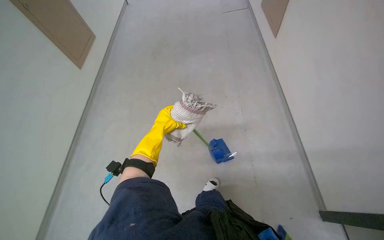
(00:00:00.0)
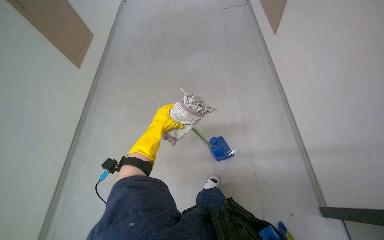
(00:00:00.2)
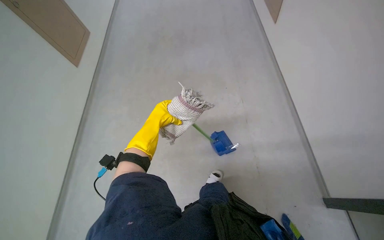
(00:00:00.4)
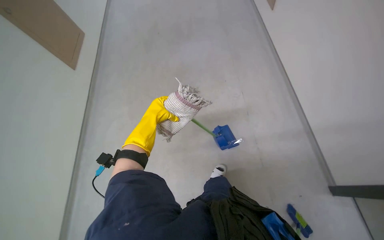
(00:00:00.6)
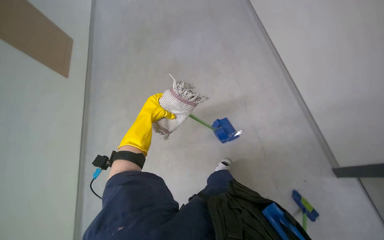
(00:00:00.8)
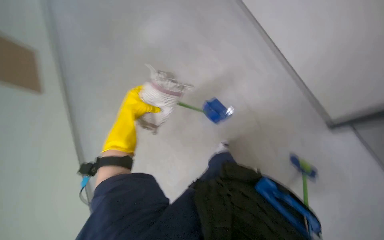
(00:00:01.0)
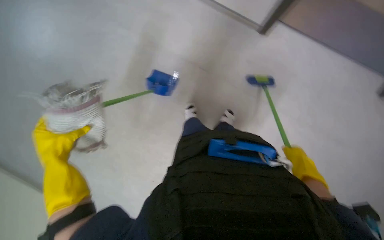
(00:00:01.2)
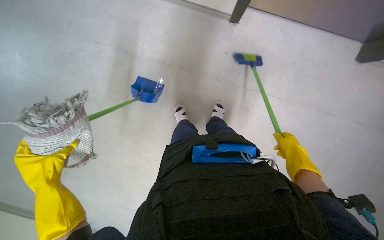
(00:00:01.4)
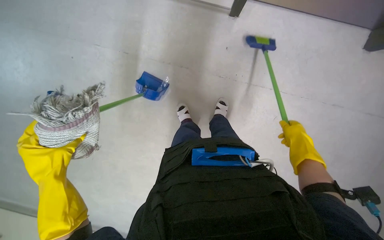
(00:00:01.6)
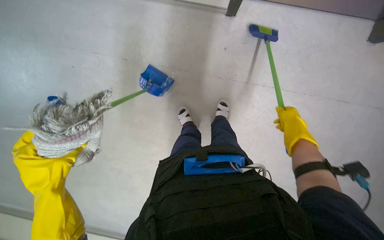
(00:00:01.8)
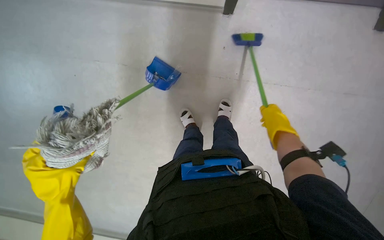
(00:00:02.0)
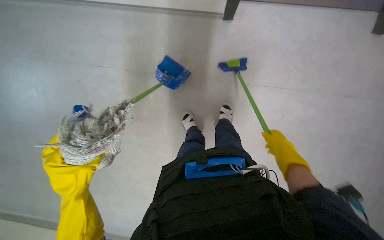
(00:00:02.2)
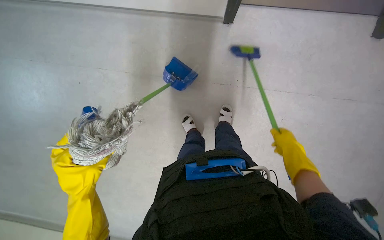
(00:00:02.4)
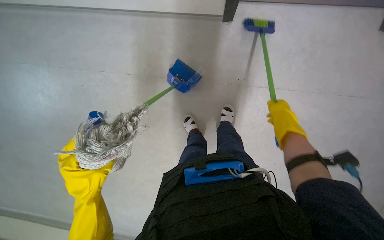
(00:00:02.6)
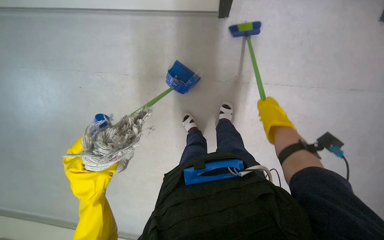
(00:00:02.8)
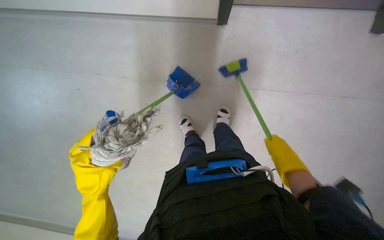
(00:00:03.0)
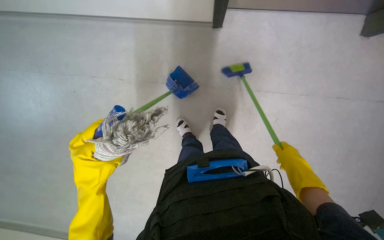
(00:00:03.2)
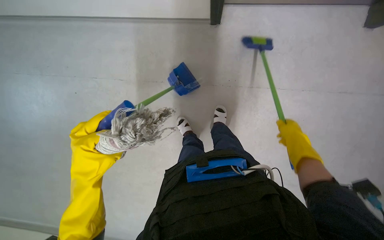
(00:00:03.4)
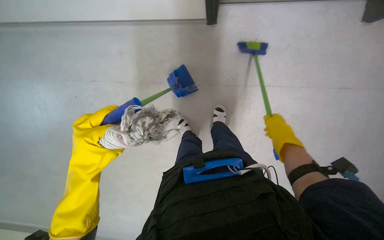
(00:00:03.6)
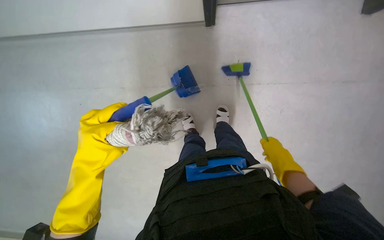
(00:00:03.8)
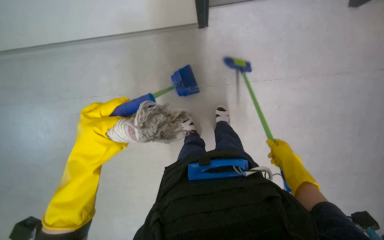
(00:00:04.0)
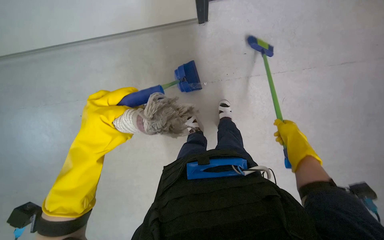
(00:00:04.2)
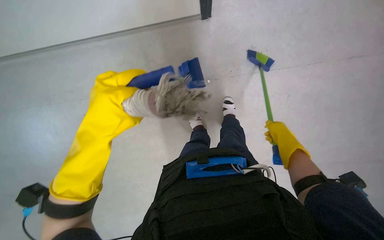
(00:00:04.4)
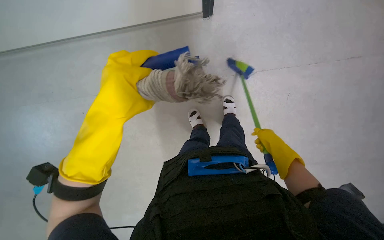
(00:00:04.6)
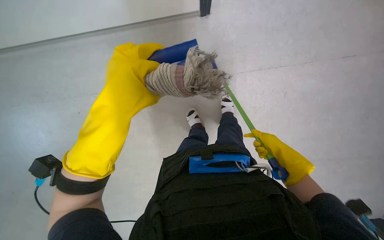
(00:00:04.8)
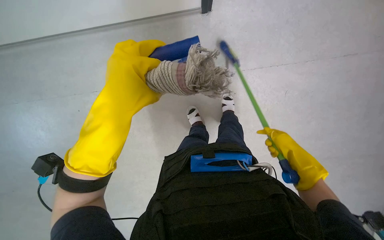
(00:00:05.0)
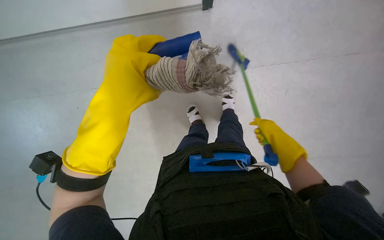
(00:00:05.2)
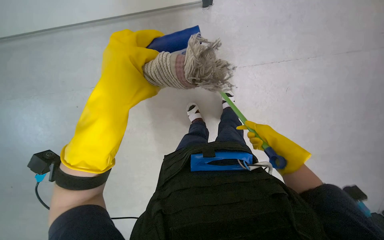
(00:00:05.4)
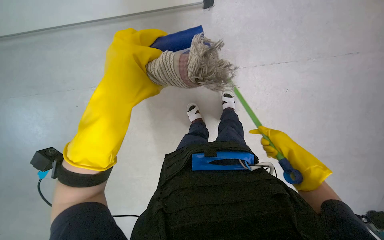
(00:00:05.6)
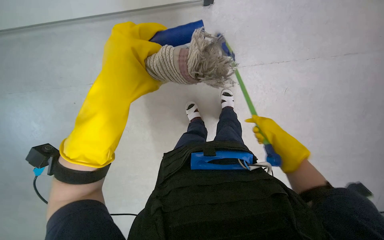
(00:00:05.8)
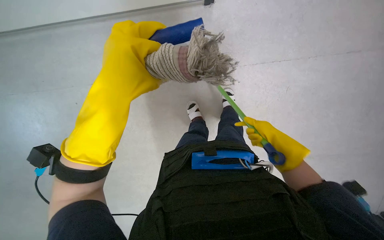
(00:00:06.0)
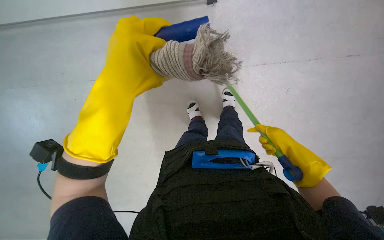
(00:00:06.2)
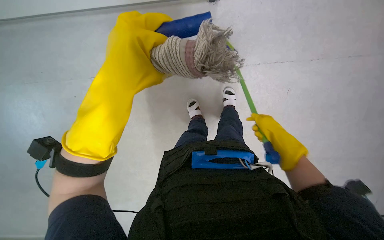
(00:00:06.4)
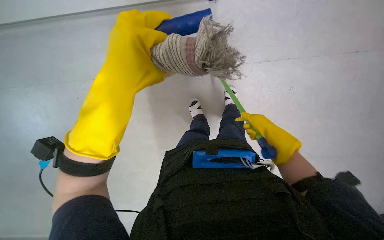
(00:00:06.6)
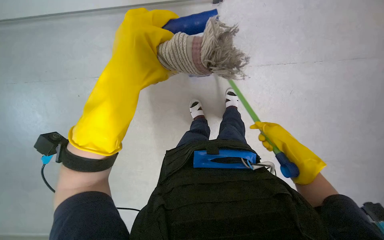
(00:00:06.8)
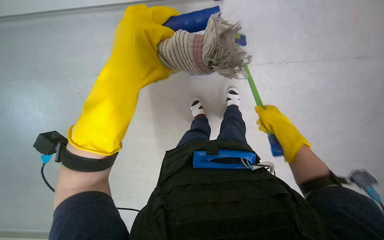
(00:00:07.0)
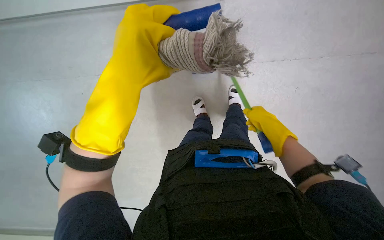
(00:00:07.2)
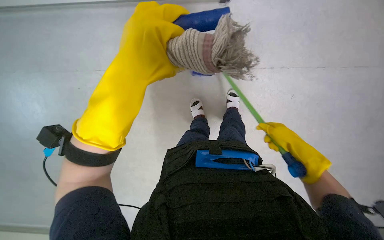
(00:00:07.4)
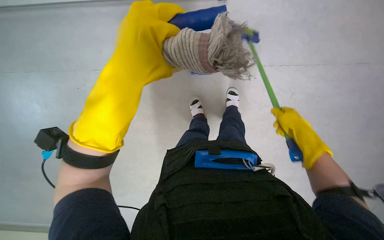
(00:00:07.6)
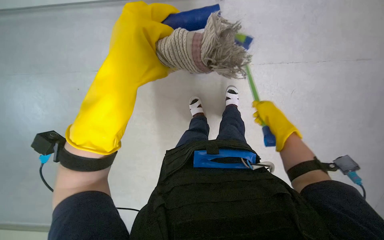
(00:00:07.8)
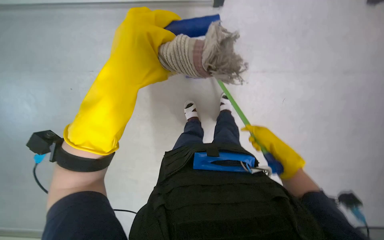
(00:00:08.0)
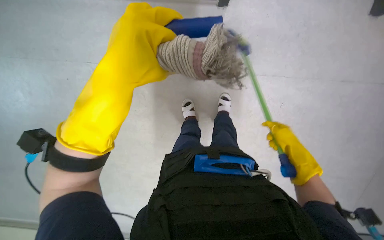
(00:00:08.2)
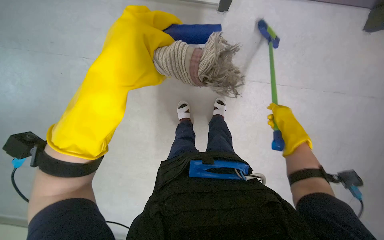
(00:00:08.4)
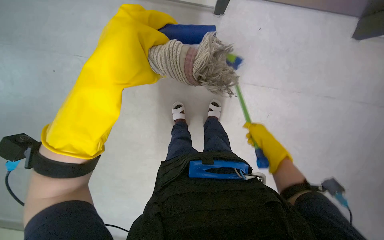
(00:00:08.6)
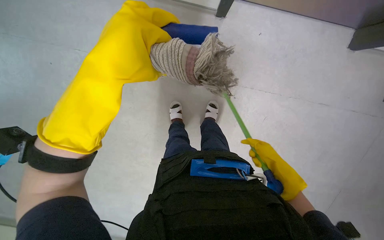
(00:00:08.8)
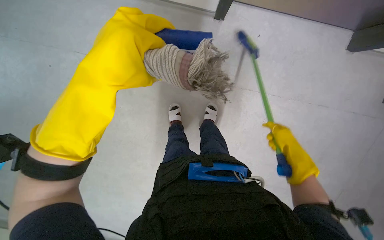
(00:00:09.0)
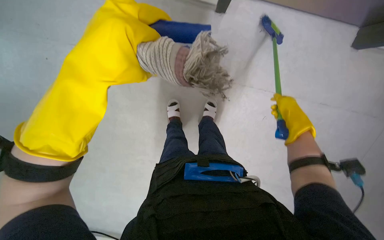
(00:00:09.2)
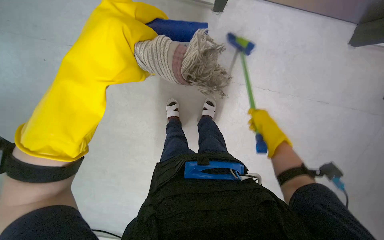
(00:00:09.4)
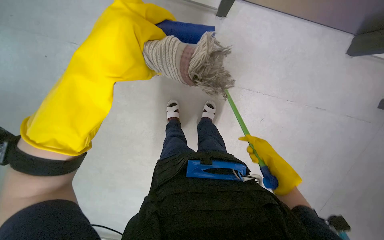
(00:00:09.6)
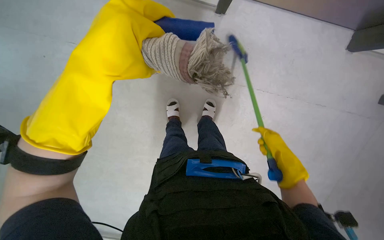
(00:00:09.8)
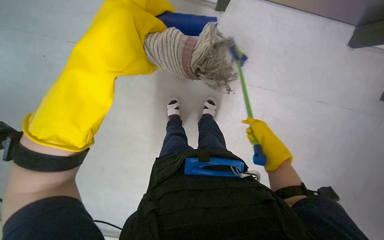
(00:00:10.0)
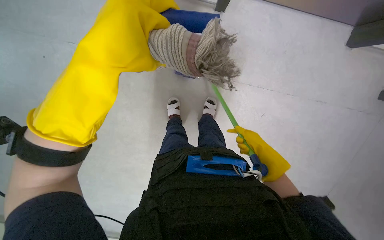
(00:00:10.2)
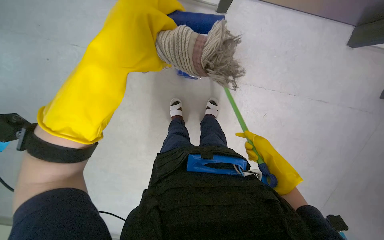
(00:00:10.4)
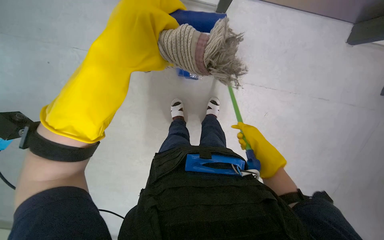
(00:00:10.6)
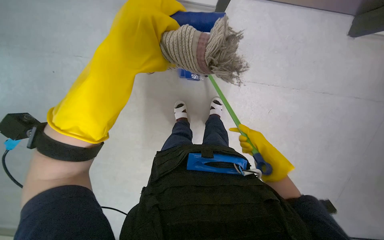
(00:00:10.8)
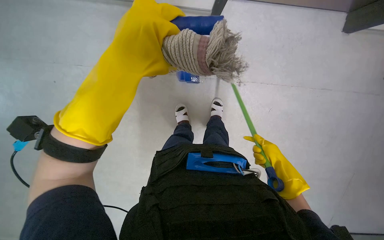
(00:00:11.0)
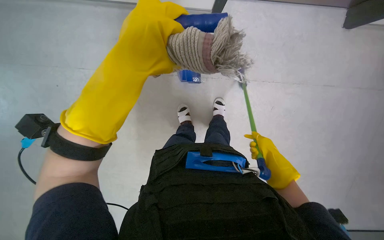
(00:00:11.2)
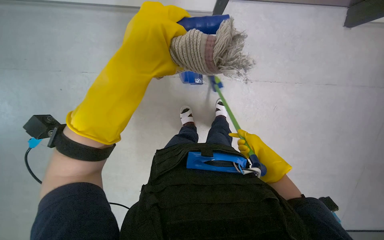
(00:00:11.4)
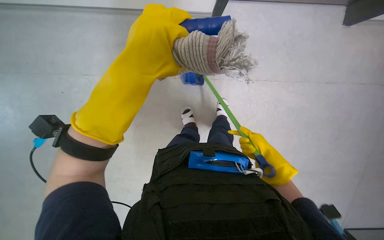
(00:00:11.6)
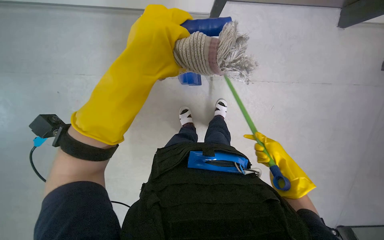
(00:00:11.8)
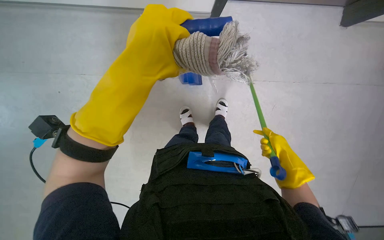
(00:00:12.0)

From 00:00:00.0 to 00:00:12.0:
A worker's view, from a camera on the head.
Job: sweeping floor.
The whole recording: Sweeping debris into dustpan. The worker sweeps debris from the floor into a dustpan using a small brush.
From 00:00:00.0 to 00:00:01.6: The view tips downward by about 25 degrees. The scene rotates counterclockwise by some 60 degrees.
From 00:00:01.6 to 00:00:03.0: The right hand is displaced to the left by roughly 10 cm. The left hand shifts roughly 10 cm to the right.
From 00:00:03.0 to 00:00:04.4: The hands stay close to where they were, moving slightly.
From 00:00:04.4 to 00:00:06.0: The right hand moves some 10 cm nearer to the camera and comes back.
From 00:00:06.0 to 00:00:07.6: The right hand heads nearer to the camera, covering approximately 10 cm.
From 00:00:07.6 to 00:00:09.0: The right hand heads to the right, covering approximately 10 cm.
From 00:00:09.0 to 00:00:10.4: The right hand travels nearer to the camera and back again, about 10 cm each way.
From 00:00:10.4 to 00:00:12.0: The right hand goes nearer to the camera and returns, roughly 10 cm each way.

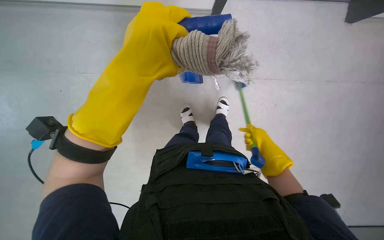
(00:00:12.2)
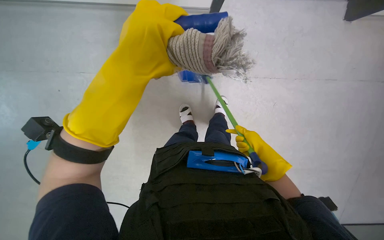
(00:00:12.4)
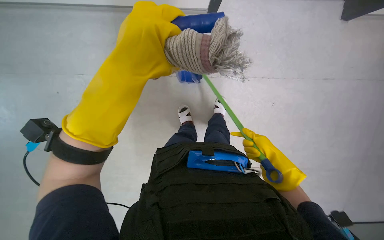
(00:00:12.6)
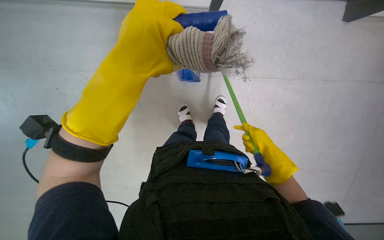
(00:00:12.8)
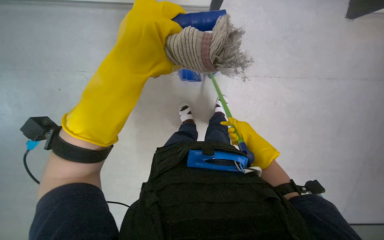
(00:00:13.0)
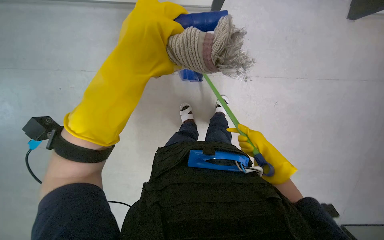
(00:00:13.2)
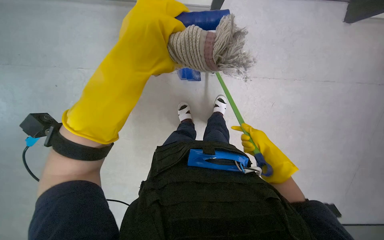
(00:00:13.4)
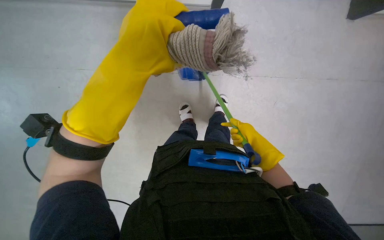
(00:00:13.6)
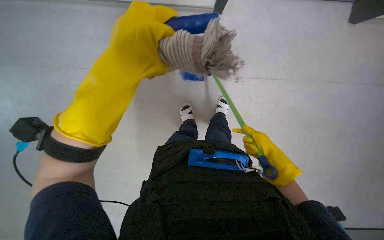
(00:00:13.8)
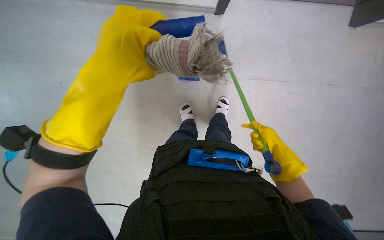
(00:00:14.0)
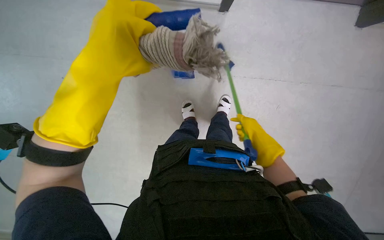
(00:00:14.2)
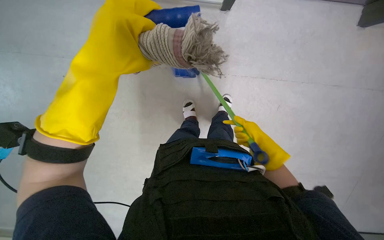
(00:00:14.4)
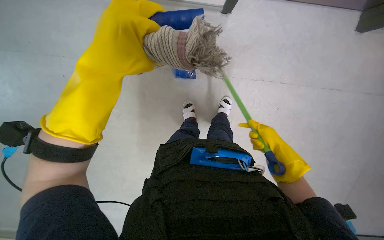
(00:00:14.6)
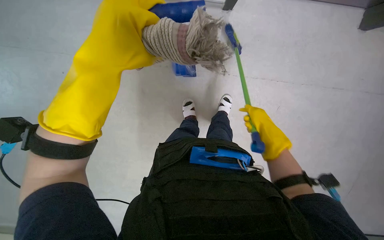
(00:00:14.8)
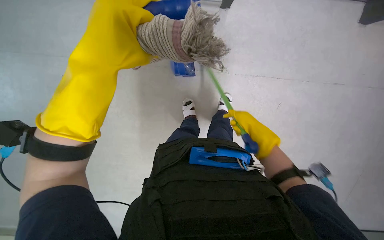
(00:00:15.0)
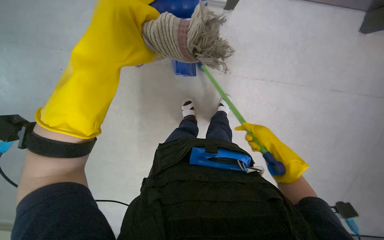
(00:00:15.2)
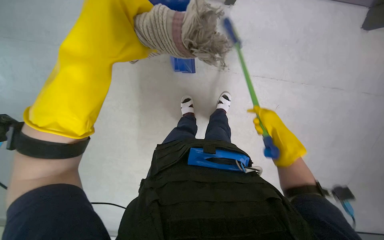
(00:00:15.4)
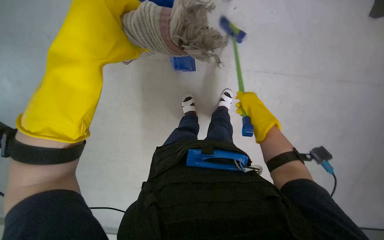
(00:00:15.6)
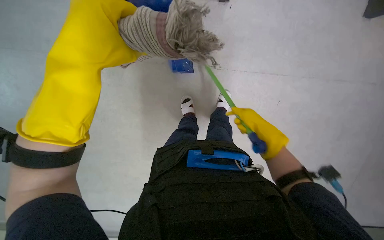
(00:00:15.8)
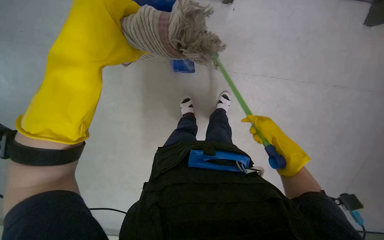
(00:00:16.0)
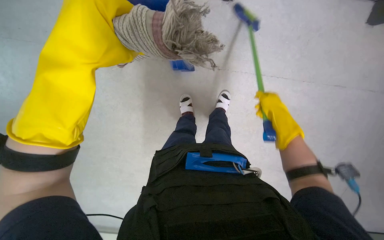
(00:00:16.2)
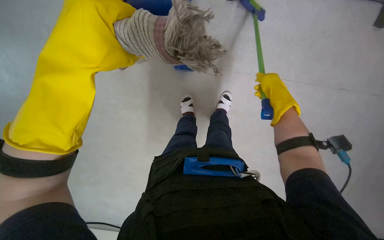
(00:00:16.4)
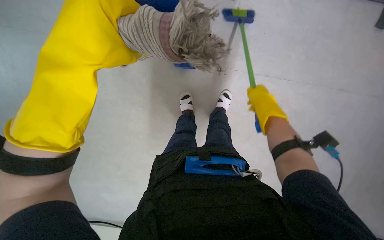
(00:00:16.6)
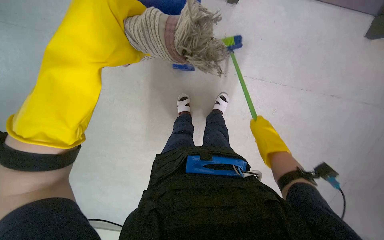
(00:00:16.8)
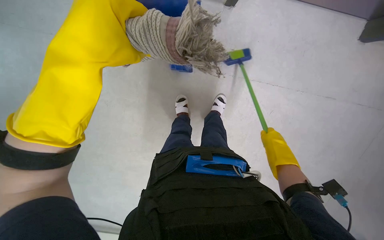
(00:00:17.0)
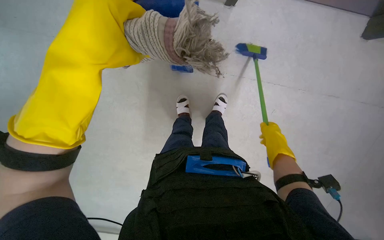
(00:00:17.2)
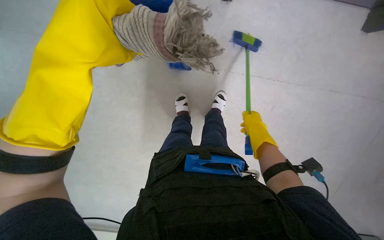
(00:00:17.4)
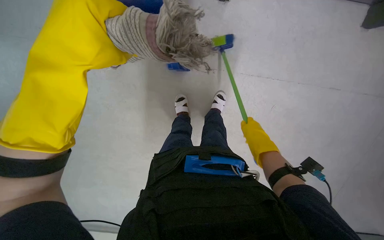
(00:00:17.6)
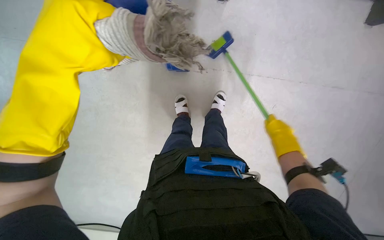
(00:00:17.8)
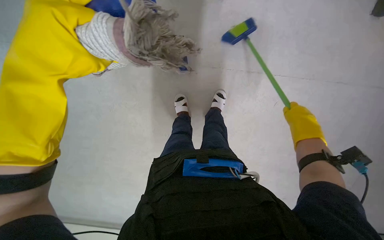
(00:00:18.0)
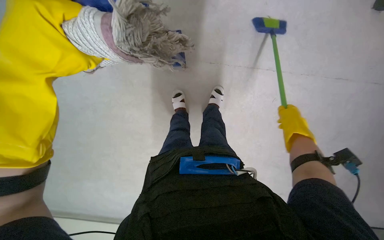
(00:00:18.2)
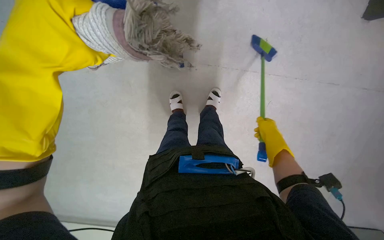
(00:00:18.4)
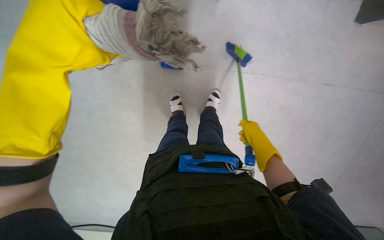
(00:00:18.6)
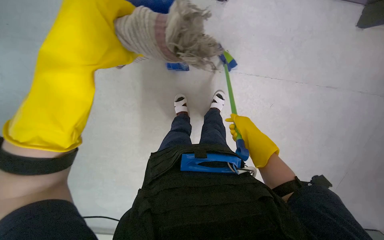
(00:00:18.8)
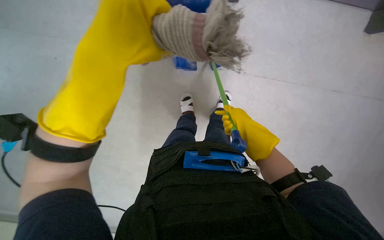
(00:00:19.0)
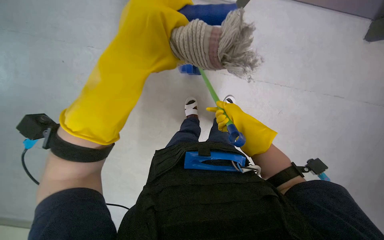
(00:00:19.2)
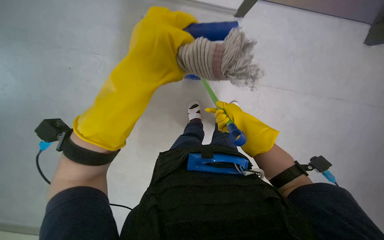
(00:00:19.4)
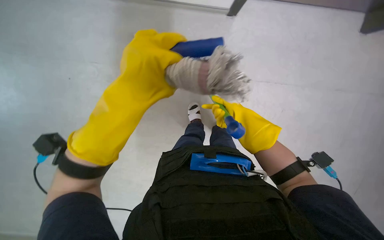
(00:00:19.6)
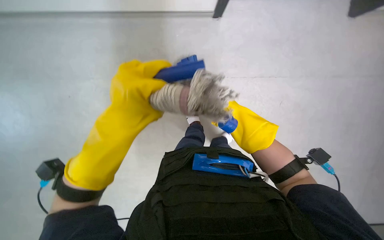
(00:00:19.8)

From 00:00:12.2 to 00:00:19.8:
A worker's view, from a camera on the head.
Job: sweeping floor.
The whole recording: Sweeping debris into dustpan. The worker sweeps debris from the floor into a dustpan using a small brush.
From 00:00:12.2 to 00:00:13.8: The right hand swings nearer and farther, some 10 cm each way, with 3 reversals.
From 00:00:13.8 to 00:00:15.2: The right hand reaches approximately 10 cm nearer to the camera, then returns.
From 00:00:15.2 to 00:00:16.8: The right hand moves up and down the picture over some 15 cm, changing direction 3 times.
